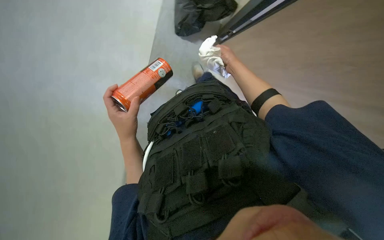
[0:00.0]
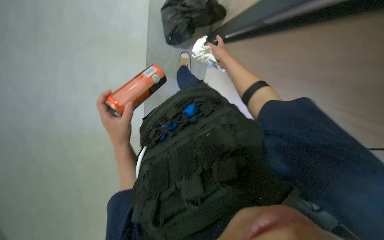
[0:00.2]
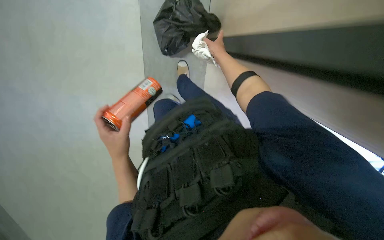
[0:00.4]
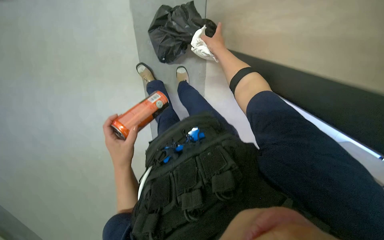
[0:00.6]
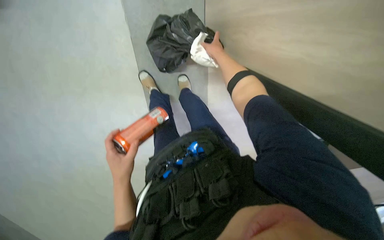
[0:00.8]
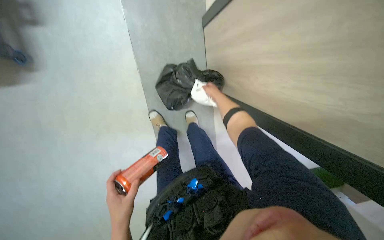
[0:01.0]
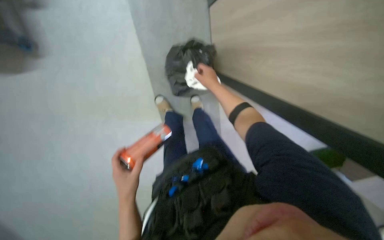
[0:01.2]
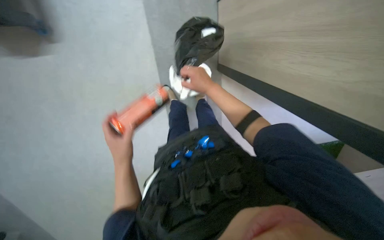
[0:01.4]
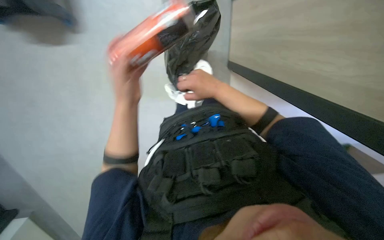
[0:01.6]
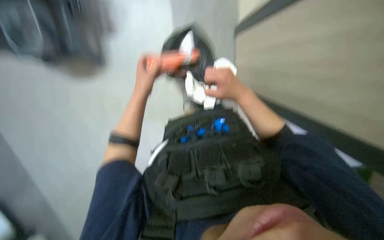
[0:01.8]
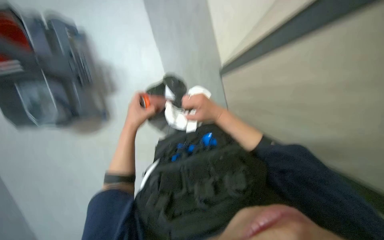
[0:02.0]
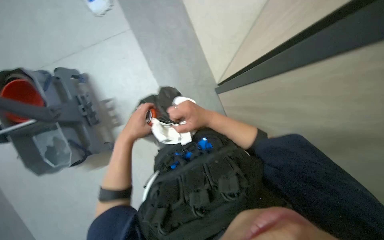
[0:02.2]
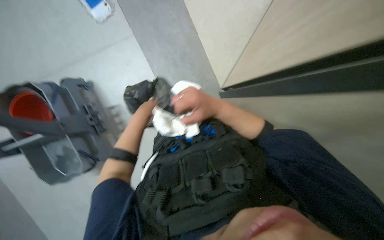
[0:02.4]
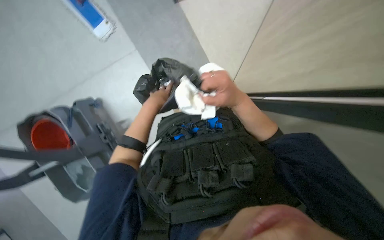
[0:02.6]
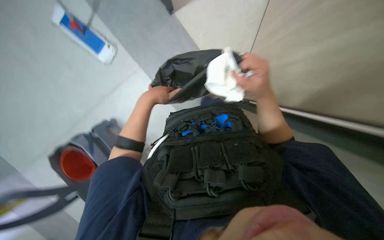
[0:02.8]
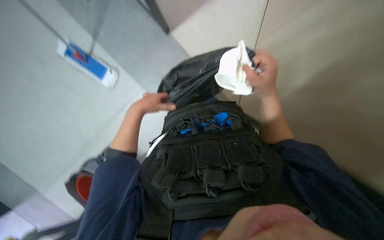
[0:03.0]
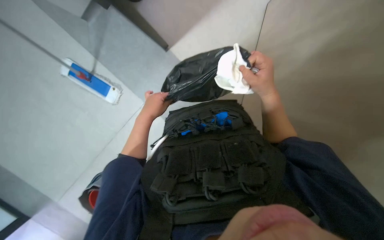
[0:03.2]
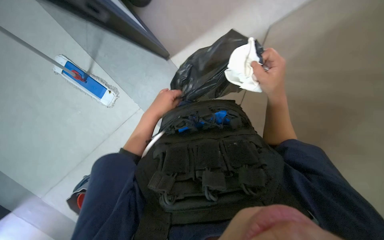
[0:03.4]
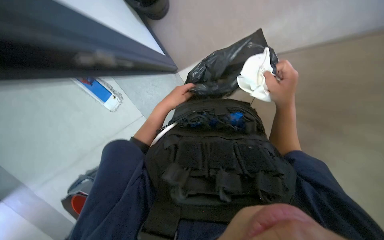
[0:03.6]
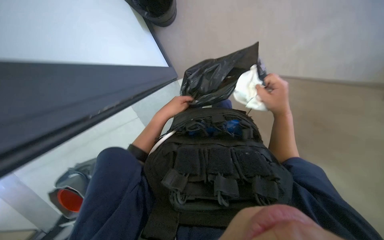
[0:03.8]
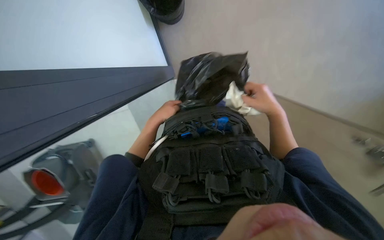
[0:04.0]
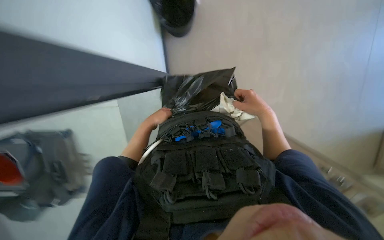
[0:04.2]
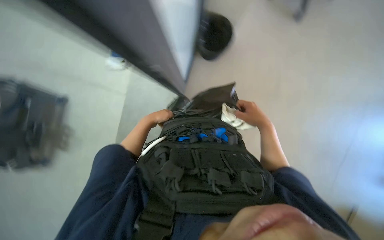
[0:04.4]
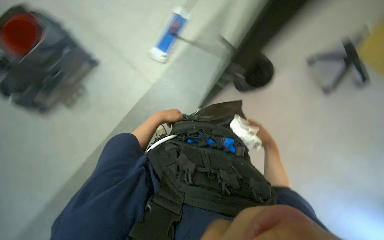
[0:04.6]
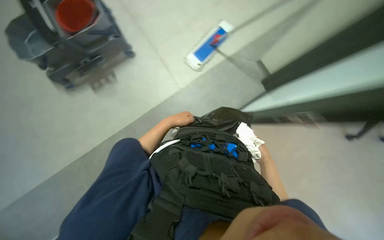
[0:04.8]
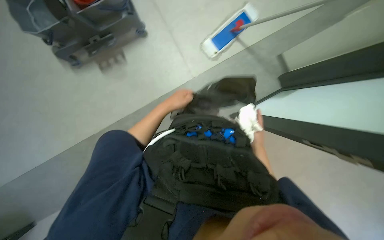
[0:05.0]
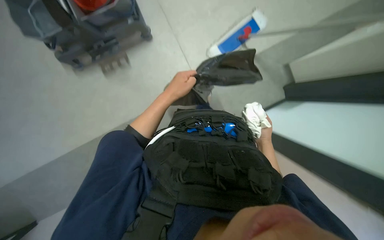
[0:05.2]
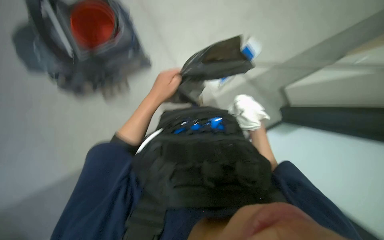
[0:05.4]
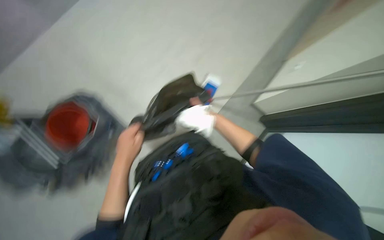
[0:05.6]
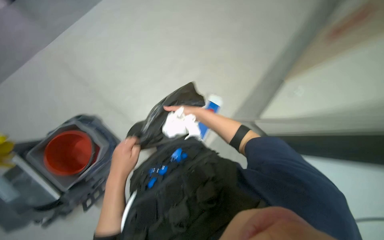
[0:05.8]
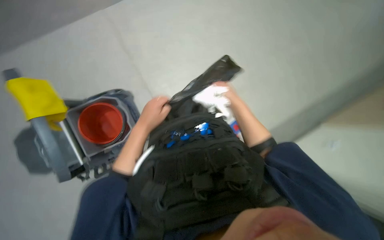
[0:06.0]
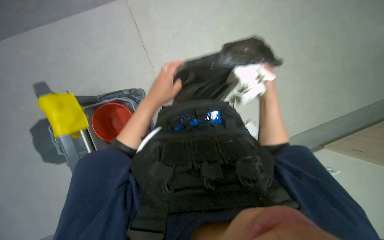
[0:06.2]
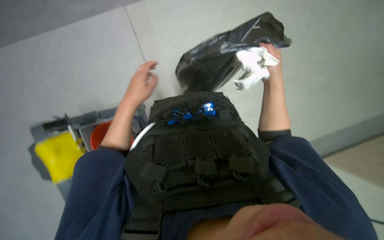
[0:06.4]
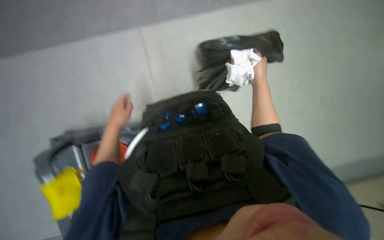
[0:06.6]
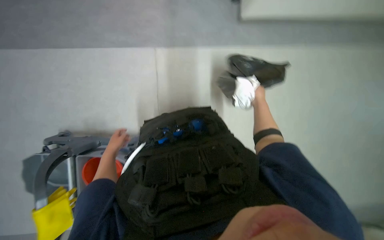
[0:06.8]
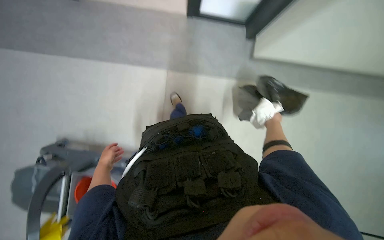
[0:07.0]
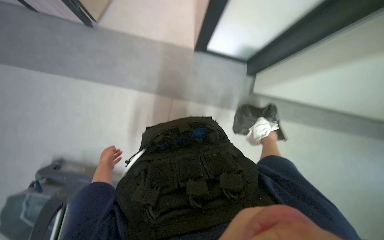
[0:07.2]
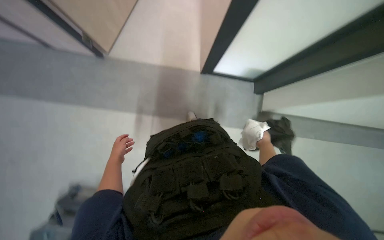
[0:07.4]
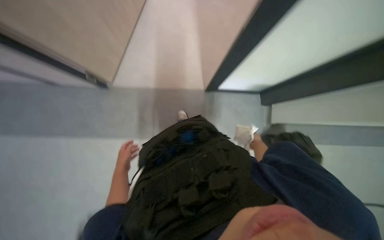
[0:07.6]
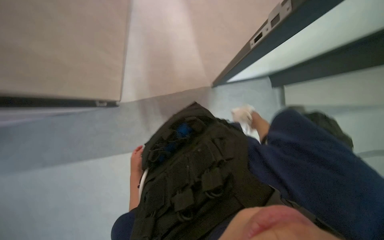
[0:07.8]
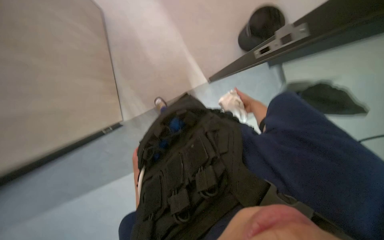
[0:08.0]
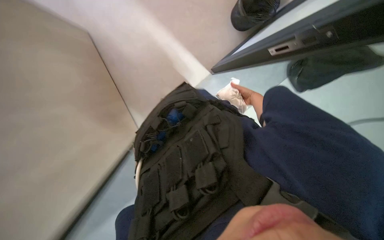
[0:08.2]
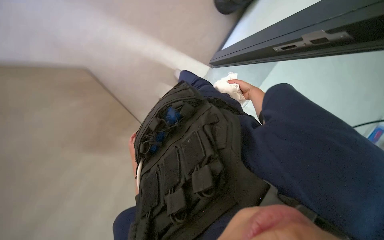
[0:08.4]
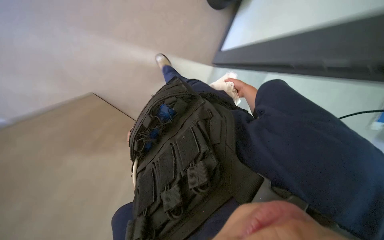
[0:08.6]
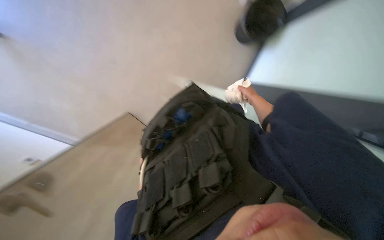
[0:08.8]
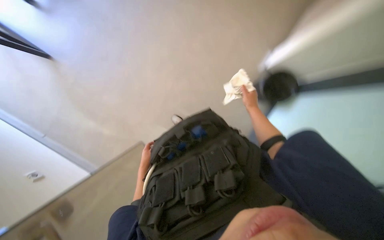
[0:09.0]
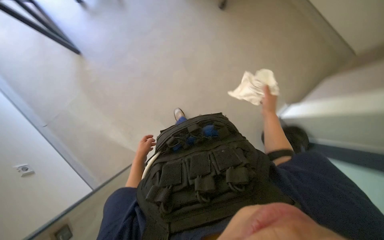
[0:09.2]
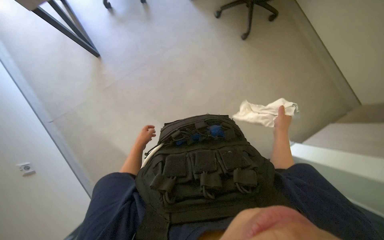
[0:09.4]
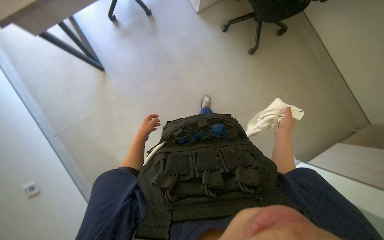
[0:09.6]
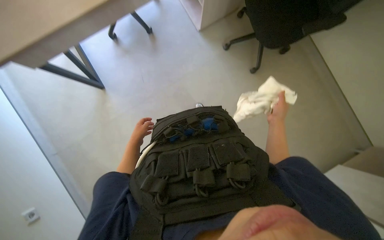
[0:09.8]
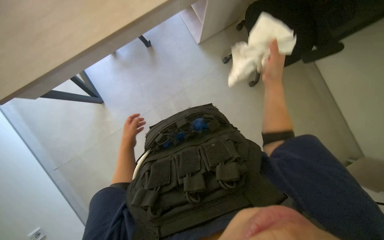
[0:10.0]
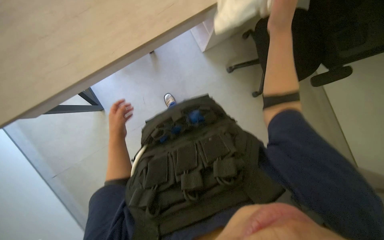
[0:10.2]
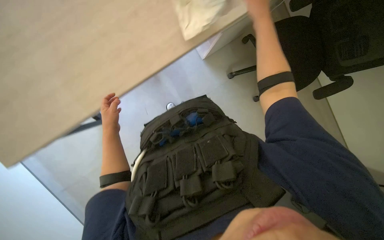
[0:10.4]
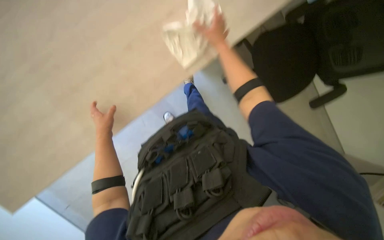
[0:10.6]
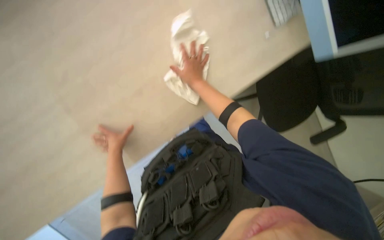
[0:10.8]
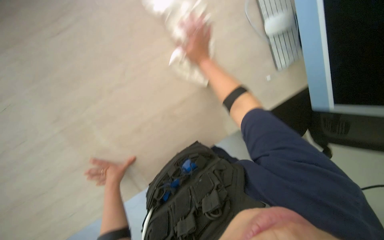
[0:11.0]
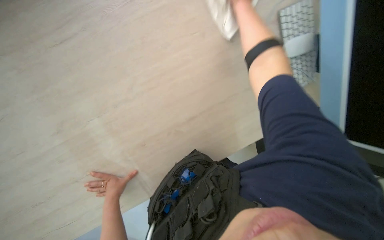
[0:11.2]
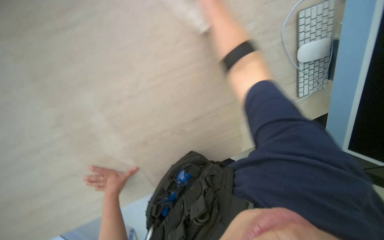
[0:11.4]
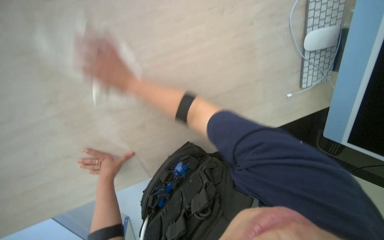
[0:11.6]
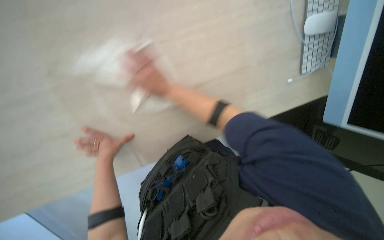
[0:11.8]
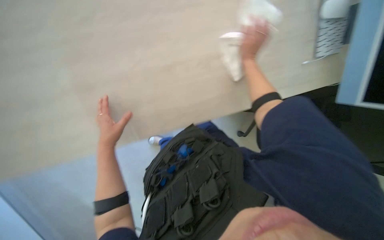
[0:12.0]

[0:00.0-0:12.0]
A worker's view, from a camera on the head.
Job: wiping surfaces.
The whole recording: Wiping desk surface. The worker wipes the desk surface with a cloth.
0:00.0 to 0:01.6: The right hand heads nearer to the camera, covering some 15 cm. The left hand is displaced up the picture and nearer to the camera by some 15 cm.
0:01.6 to 0:03.0: The view pans to the left by about 15 degrees. The wearer looks about 25 degrees further upward. The scene rotates counterclockwise by approximately 45 degrees.
0:03.0 to 0:04.4: The view tilts roughly 25 degrees upward. The left hand goes approximately 15 cm farther from the camera.
0:04.4 to 0:06.0: The camera travels roughly 50 cm. The view tips upward by about 10 degrees.
0:06.0 to 0:07.6: The view tilts approximately 20 degrees upward. The left hand shifts some 20 cm farther from the camera and to the left.
0:07.6 to 0:09.0: The right hand shifts about 10 cm up the picture.
0:09.0 to 0:10.4: The head travels about 1 m.
0:10.4 to 0:12.0: The left hand moves down the picture, approximately 20 cm.

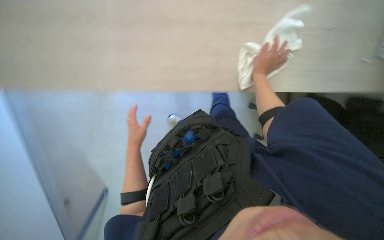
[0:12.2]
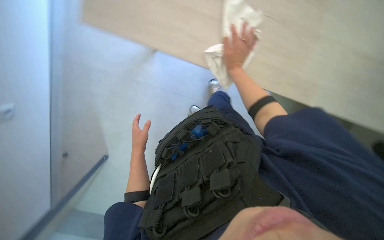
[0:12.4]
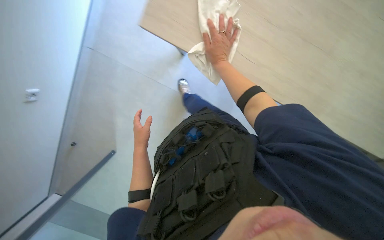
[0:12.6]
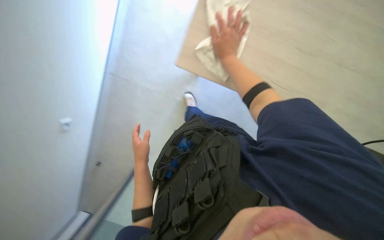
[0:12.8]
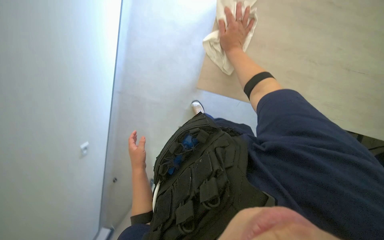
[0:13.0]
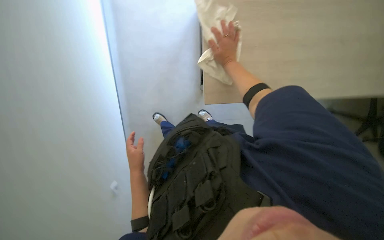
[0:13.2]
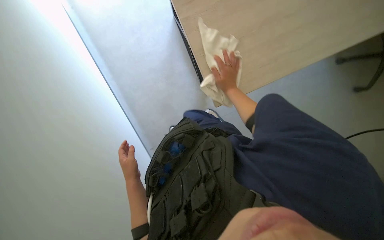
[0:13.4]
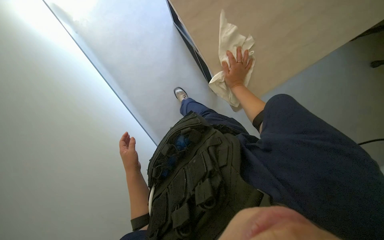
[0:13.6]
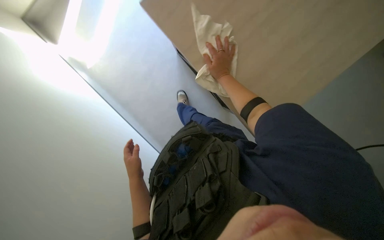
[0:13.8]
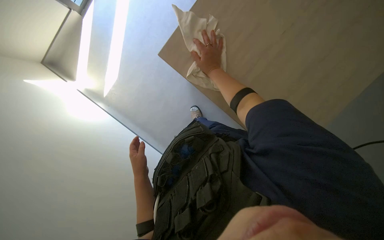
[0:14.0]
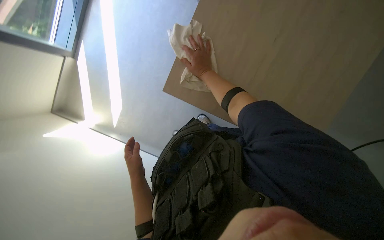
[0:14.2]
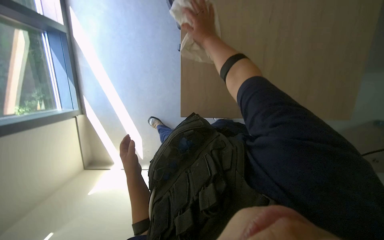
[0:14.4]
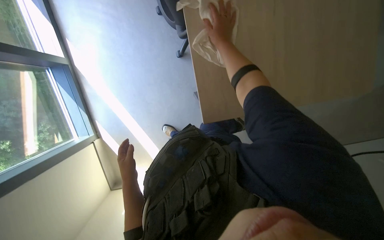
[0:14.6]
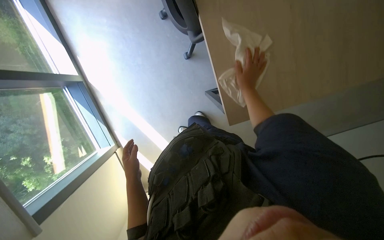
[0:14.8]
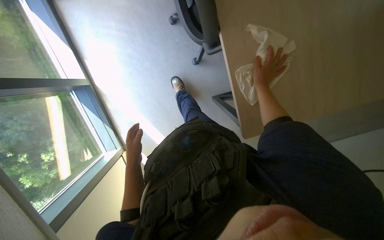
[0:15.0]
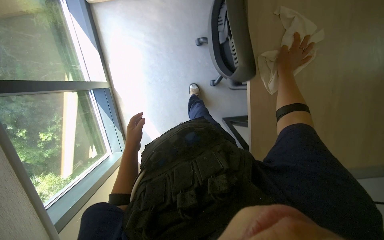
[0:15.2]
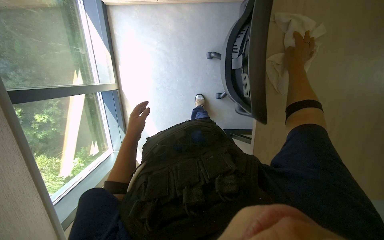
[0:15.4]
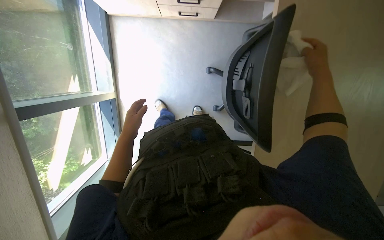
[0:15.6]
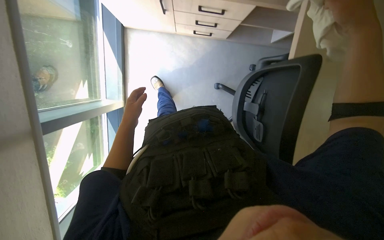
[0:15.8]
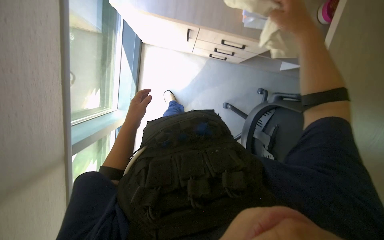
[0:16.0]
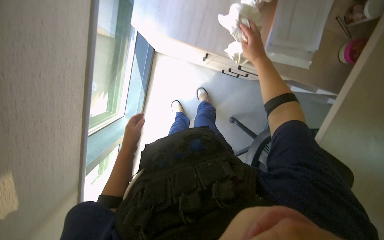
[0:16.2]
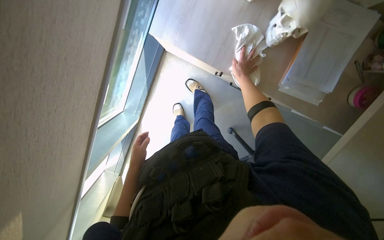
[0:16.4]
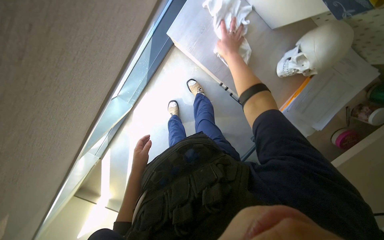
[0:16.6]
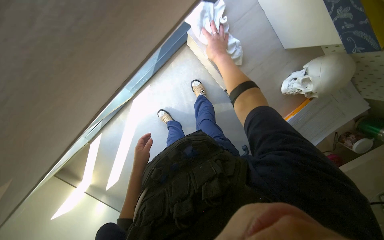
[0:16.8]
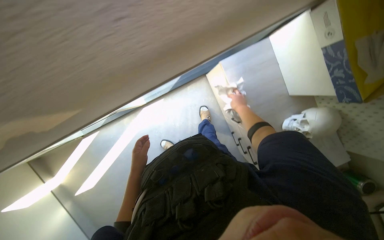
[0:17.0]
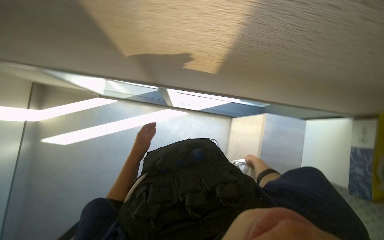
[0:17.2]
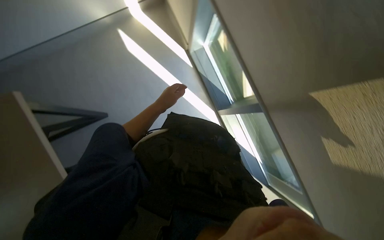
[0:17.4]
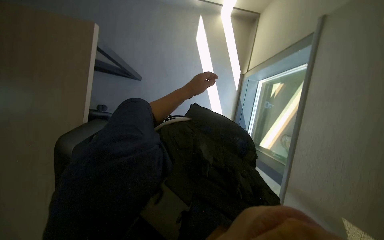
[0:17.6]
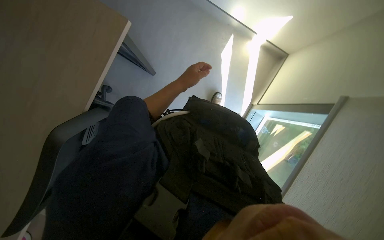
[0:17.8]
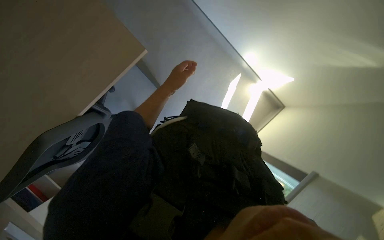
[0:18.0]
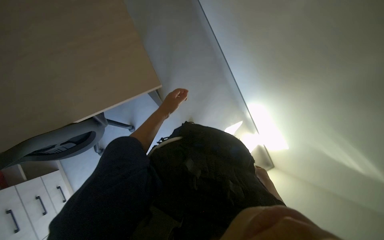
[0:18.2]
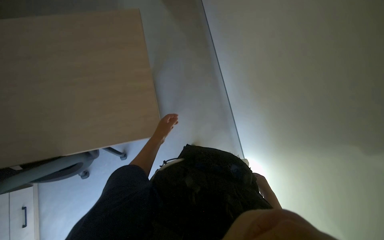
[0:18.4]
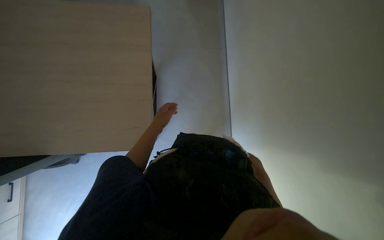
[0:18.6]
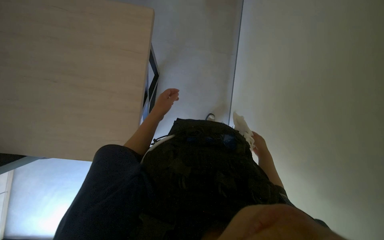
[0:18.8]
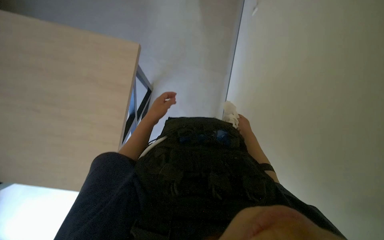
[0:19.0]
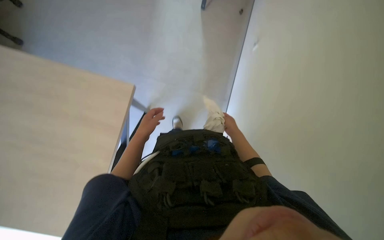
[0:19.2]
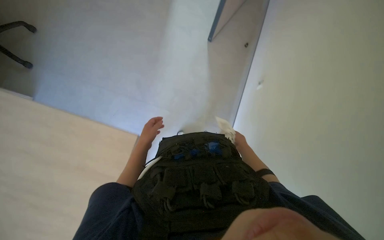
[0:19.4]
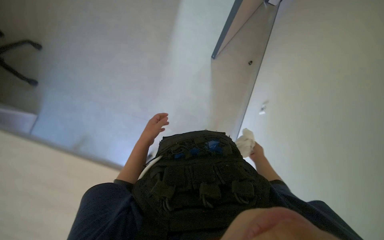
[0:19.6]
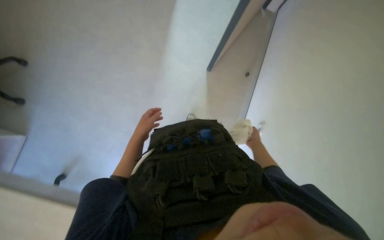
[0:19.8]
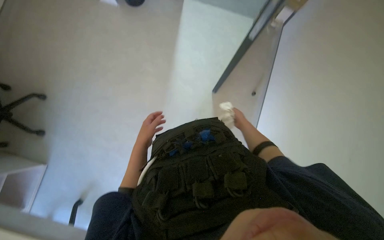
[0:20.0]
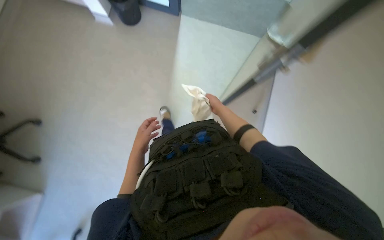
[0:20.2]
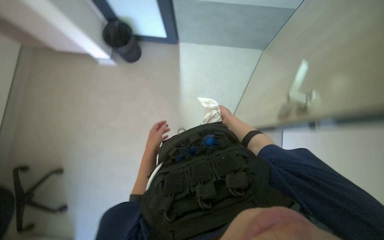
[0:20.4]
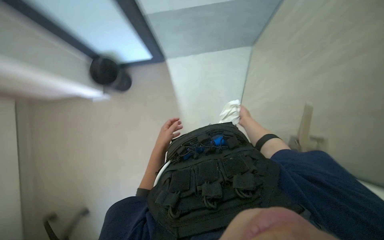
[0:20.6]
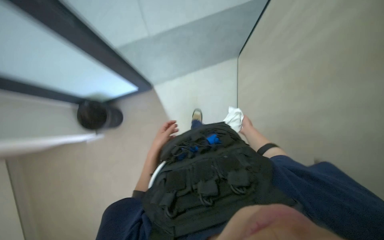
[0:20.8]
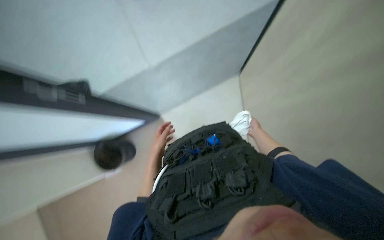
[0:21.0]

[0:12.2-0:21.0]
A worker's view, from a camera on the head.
Job: wiping surfaces.
The whole recording: Wiping desk surface. The worker wipes the desk surface with a cloth.
0:12.2 to 0:13.6: The wearer looks about 20 degrees further upward.
0:13.6 to 0:15.2: The wearer moves some 40 cm. The camera sweeps to the left, by about 20 degrees. Everything in view rotates approximately 55 degrees counterclockwise.
0:15.2 to 0:16.6: The camera is carried about 80 cm. The camera sweeps to the right, by some 15 degrees. Everything in view rotates some 45 degrees clockwise.
0:16.6 to 0:18.0: The wearer moves roughly 60 cm. The view tilts approximately 20 degrees upward. Everything in view rotates some 70 degrees clockwise.
0:18.0 to 0:19.6: The wearer looks some 25 degrees further upward.
